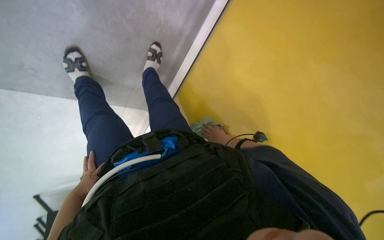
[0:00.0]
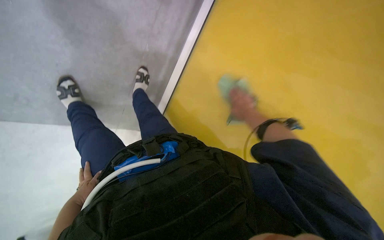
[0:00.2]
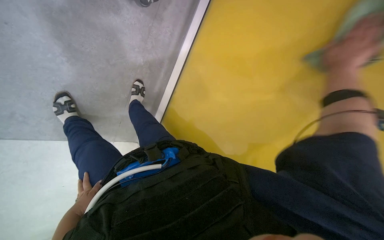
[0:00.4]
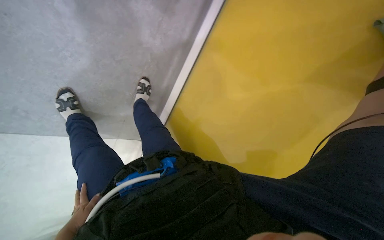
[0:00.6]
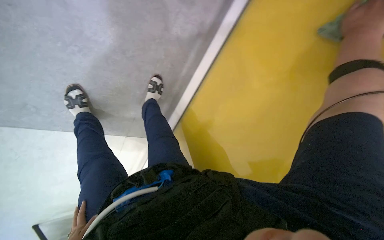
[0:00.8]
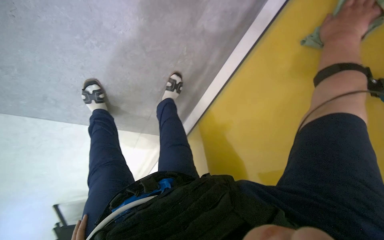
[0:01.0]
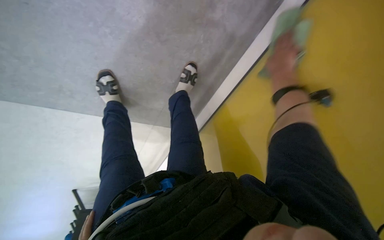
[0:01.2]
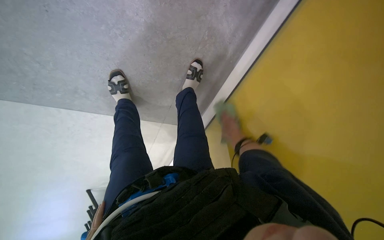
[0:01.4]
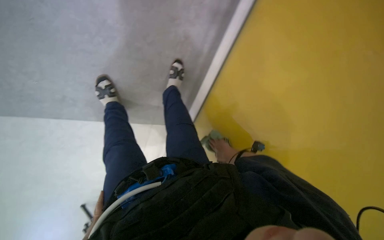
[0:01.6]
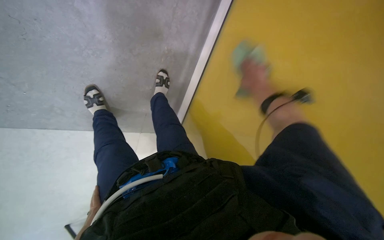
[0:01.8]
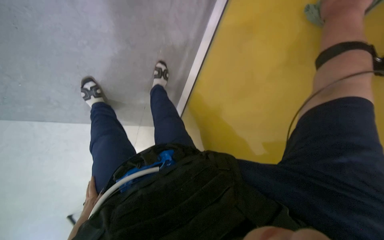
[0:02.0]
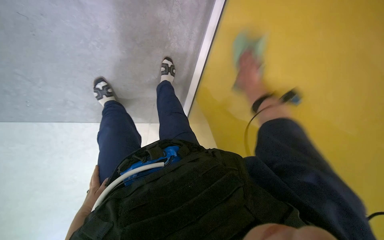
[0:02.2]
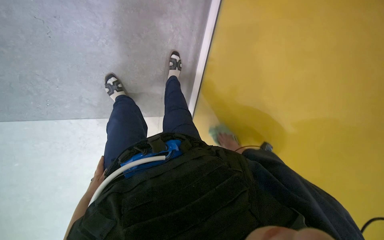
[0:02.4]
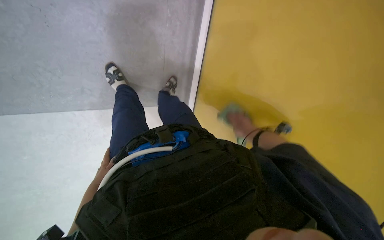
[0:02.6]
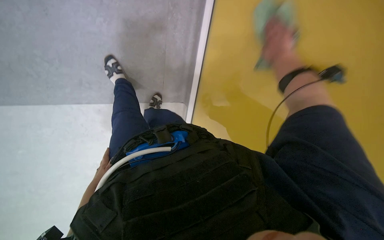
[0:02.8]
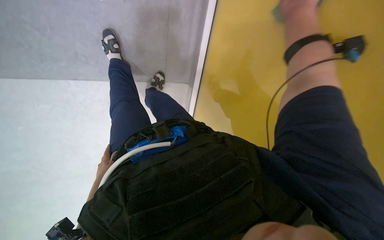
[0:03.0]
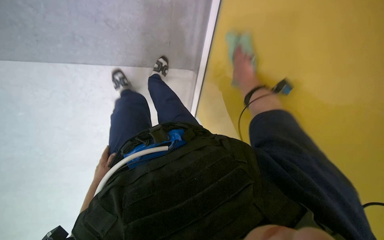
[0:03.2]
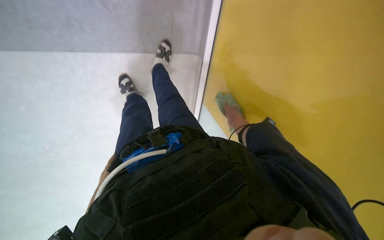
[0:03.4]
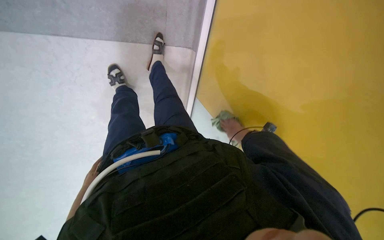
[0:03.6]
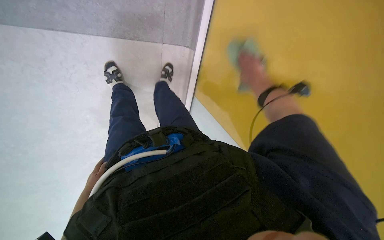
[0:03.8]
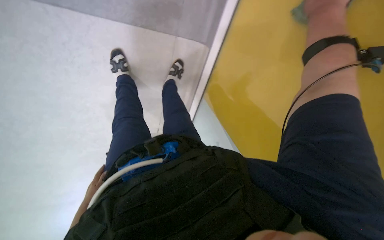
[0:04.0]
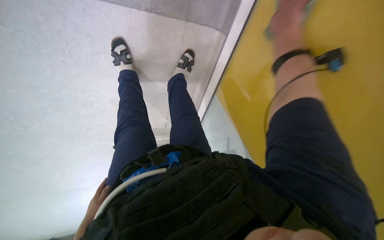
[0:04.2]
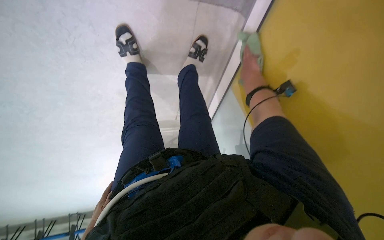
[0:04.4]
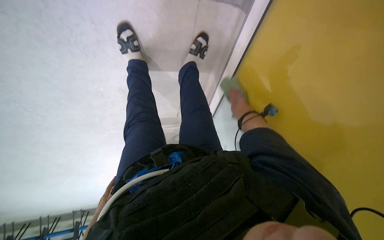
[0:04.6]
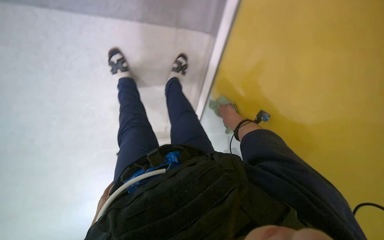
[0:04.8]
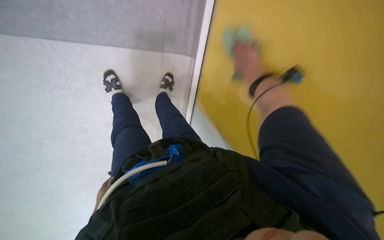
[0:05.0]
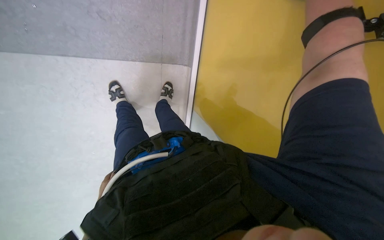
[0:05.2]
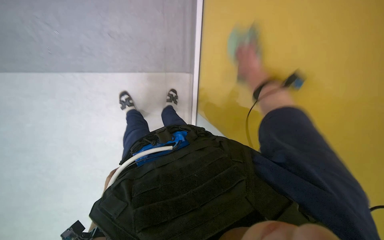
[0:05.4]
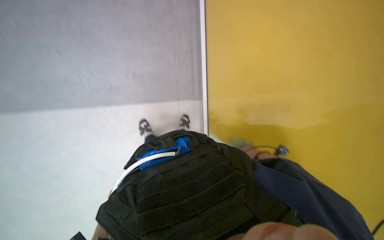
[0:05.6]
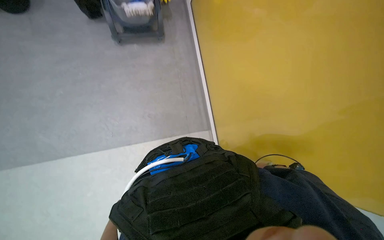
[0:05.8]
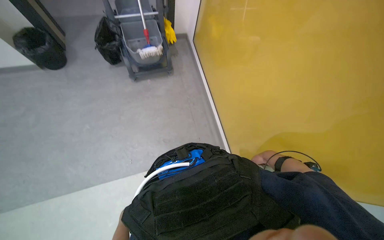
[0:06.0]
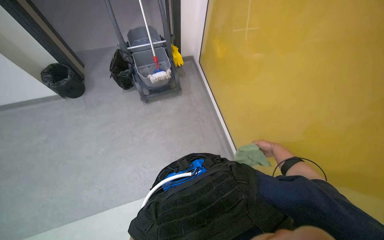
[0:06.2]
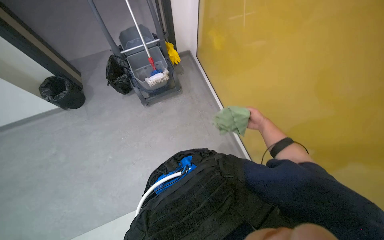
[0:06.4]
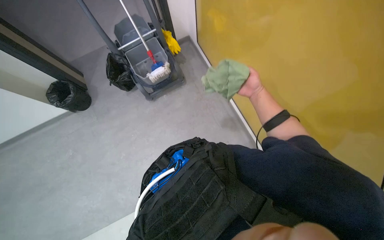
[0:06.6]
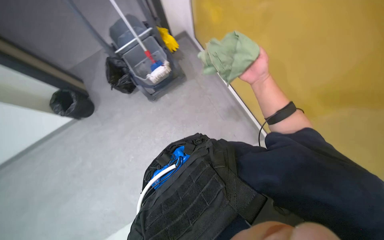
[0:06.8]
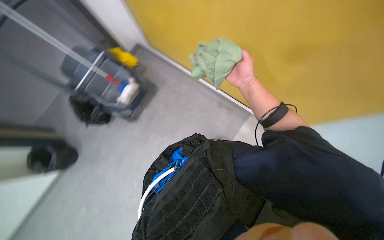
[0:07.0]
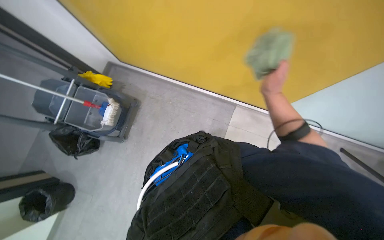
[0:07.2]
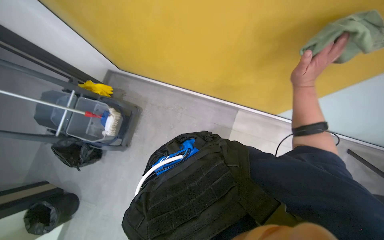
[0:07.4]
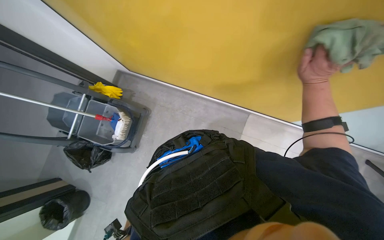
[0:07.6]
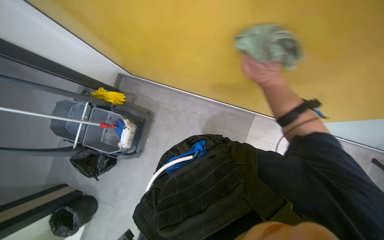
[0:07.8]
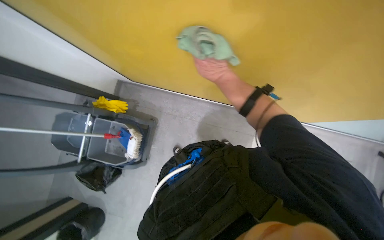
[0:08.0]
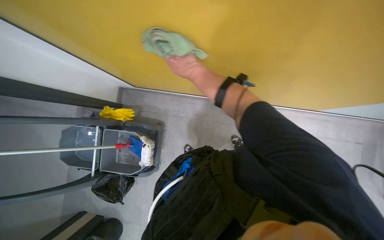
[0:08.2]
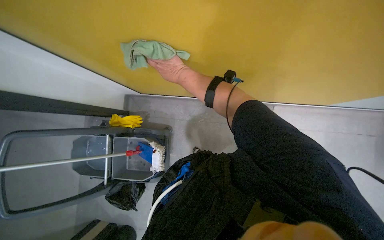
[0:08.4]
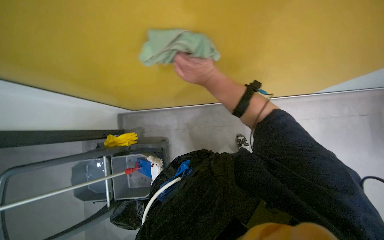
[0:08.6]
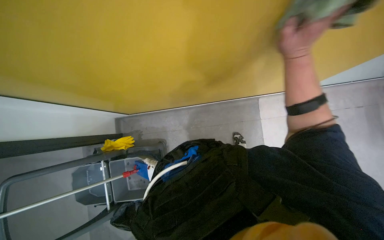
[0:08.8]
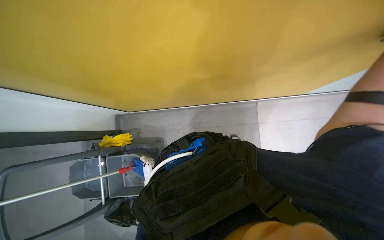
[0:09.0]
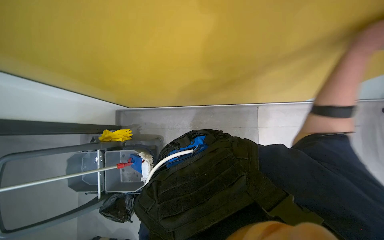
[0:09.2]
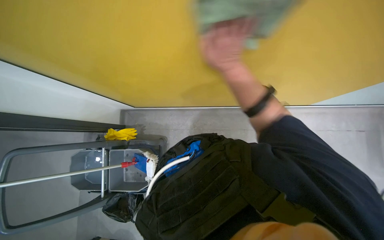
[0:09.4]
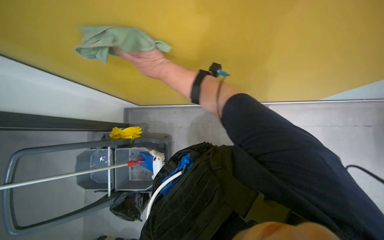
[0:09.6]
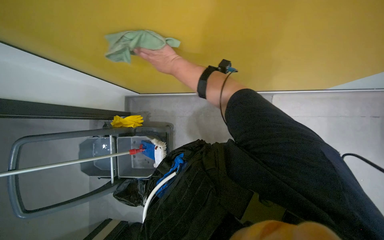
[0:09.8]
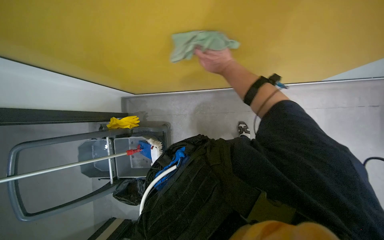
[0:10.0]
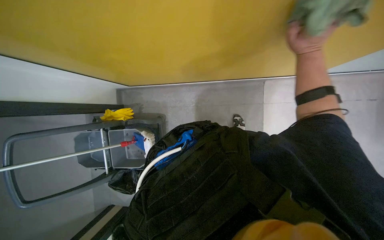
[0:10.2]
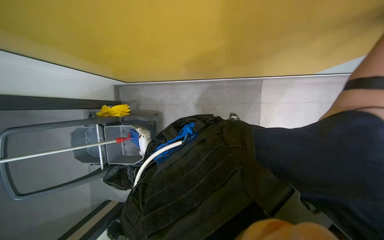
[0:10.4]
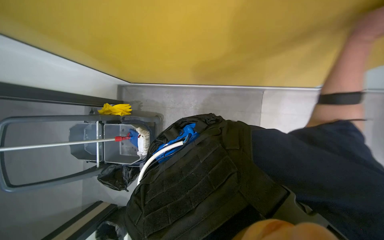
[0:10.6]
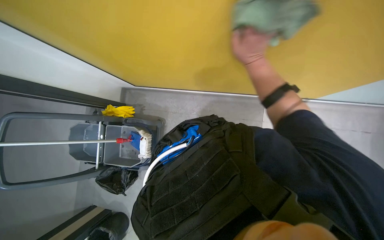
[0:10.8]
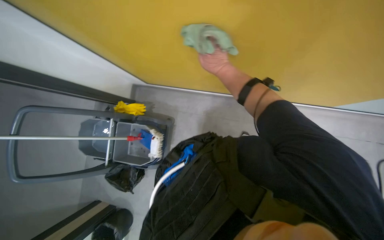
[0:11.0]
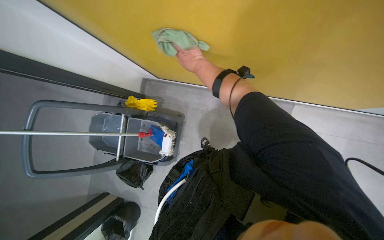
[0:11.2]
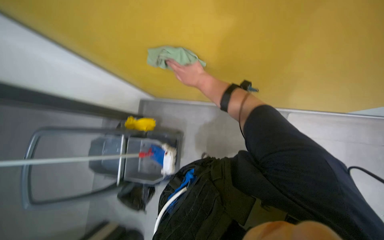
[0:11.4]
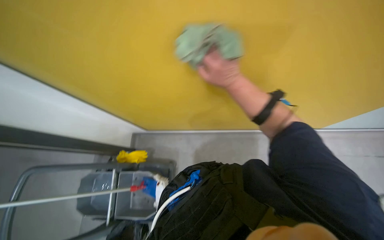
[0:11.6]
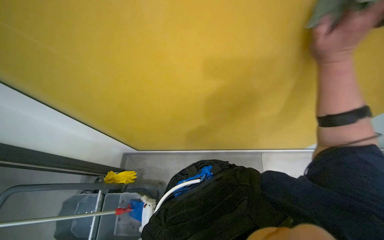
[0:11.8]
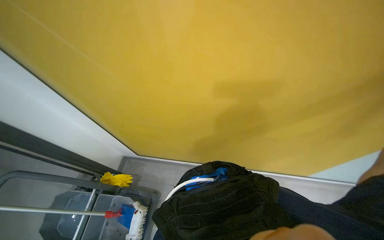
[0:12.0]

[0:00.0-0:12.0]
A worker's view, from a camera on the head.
Job: wiping surfaces.
The whole recording: Wiping walls with cloth. The worker wipes the walls with a green cloth.
0:00.0 to 0:01.6: The camera sweeps to the left, by approximately 15 degrees.
0:01.6 to 0:03.0: The view tilts approximately 15 degrees downward.
0:03.0 to 0:04.4: The right hand moves nearer and farther over some 35 cm, changing direction 2 times.
0:07.6 to 0:09.0: Everything in view rotates roughly 25 degrees counterclockwise.
0:10.4 to 0:12.0: The view tips upward by roughly 35 degrees.

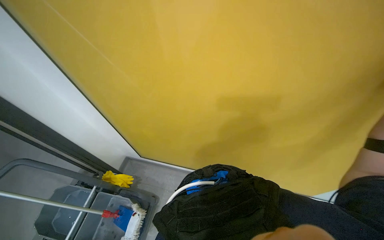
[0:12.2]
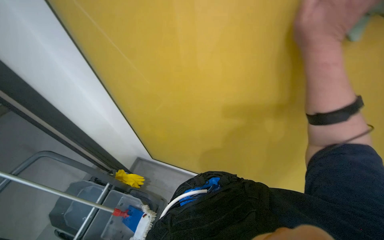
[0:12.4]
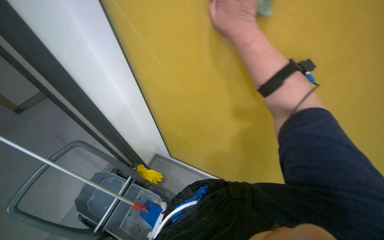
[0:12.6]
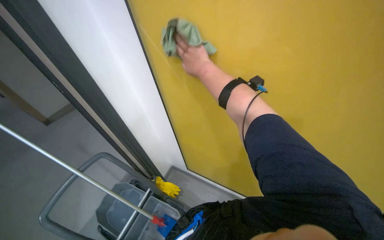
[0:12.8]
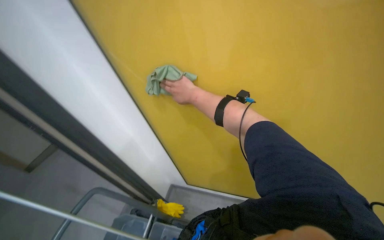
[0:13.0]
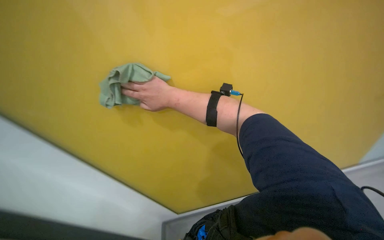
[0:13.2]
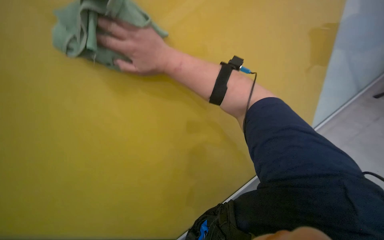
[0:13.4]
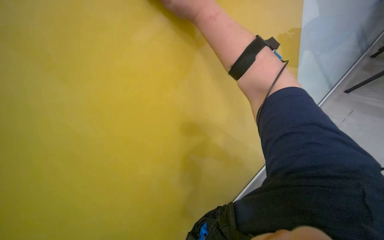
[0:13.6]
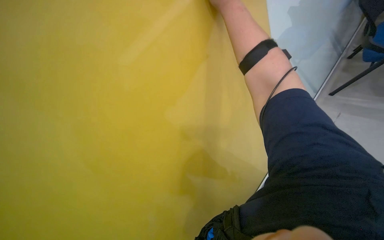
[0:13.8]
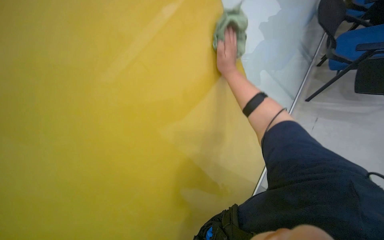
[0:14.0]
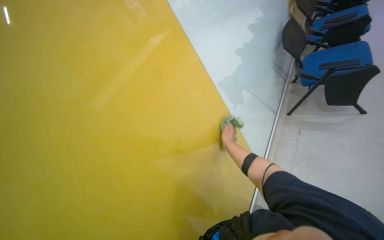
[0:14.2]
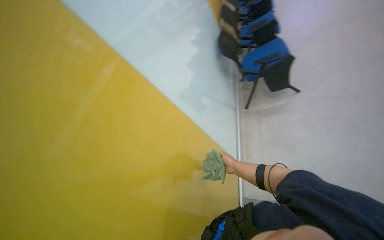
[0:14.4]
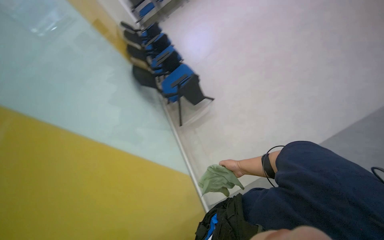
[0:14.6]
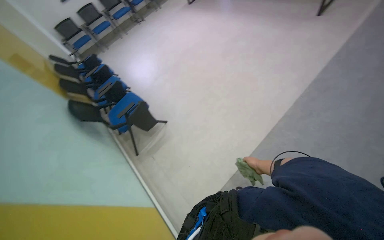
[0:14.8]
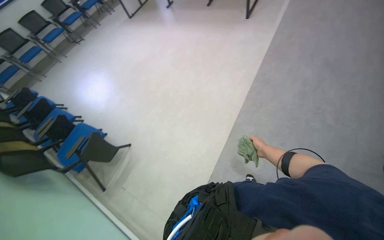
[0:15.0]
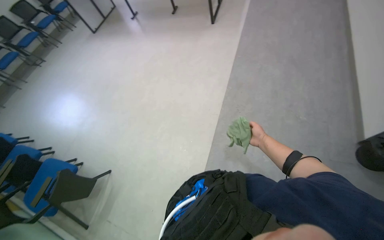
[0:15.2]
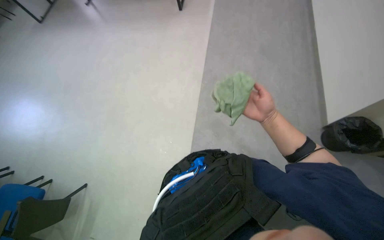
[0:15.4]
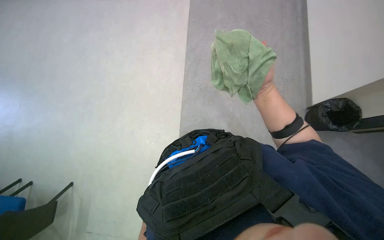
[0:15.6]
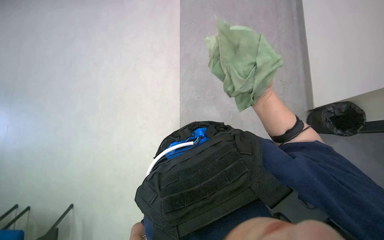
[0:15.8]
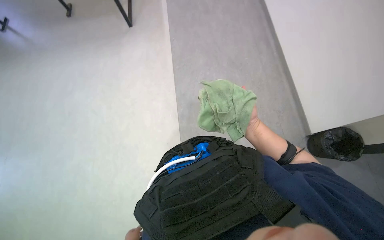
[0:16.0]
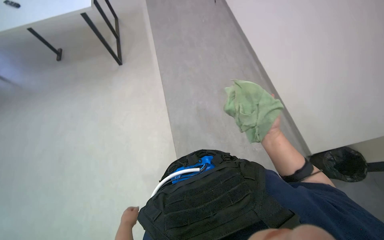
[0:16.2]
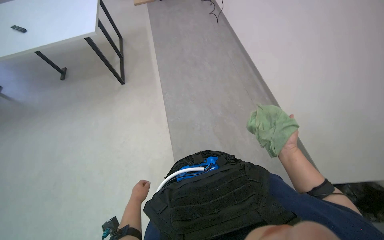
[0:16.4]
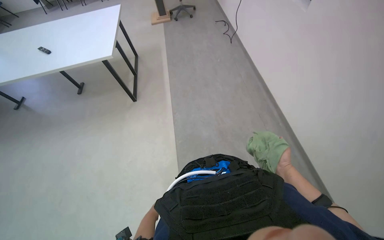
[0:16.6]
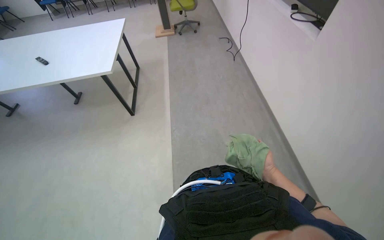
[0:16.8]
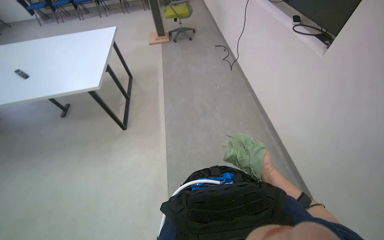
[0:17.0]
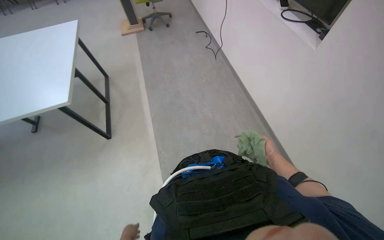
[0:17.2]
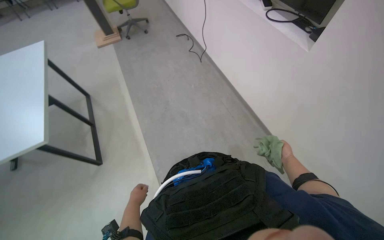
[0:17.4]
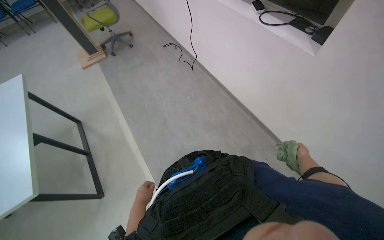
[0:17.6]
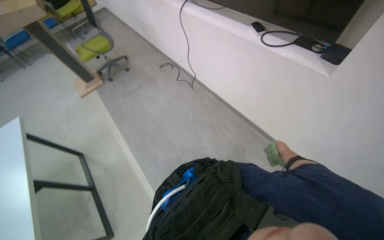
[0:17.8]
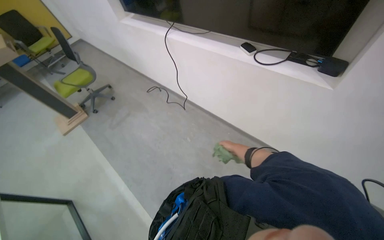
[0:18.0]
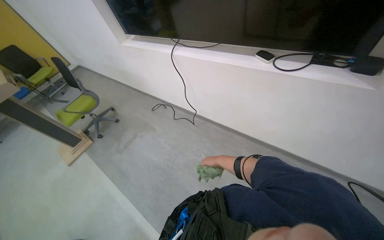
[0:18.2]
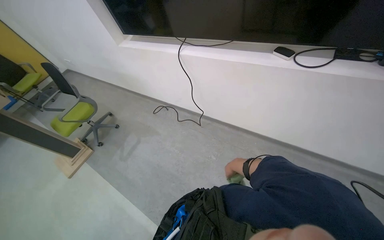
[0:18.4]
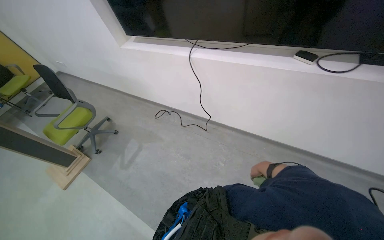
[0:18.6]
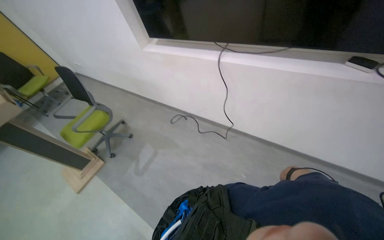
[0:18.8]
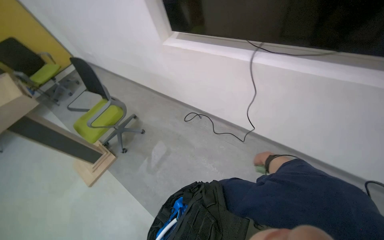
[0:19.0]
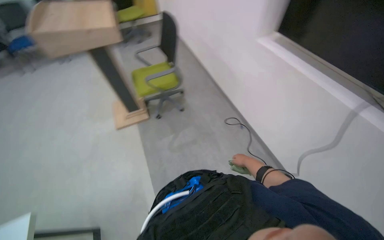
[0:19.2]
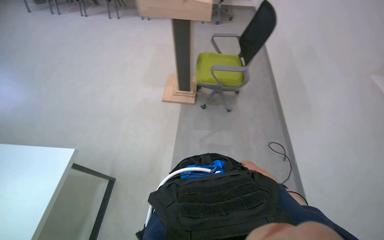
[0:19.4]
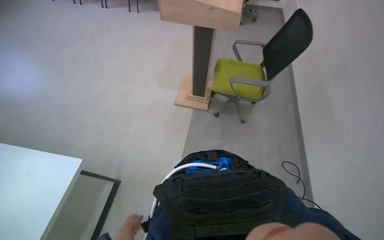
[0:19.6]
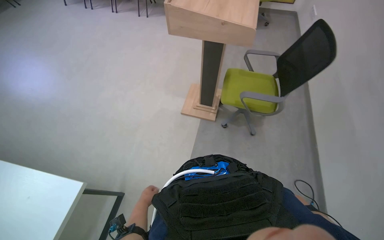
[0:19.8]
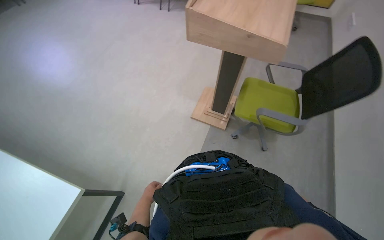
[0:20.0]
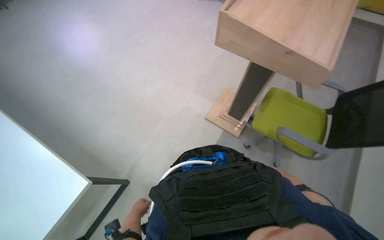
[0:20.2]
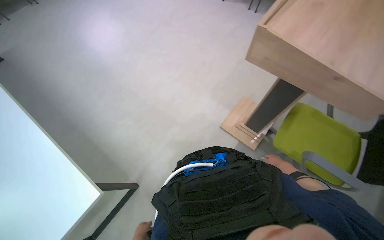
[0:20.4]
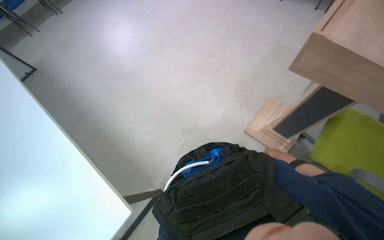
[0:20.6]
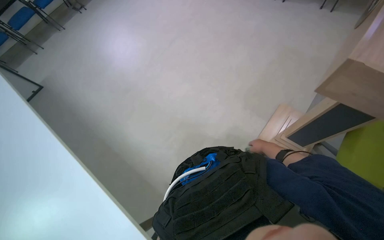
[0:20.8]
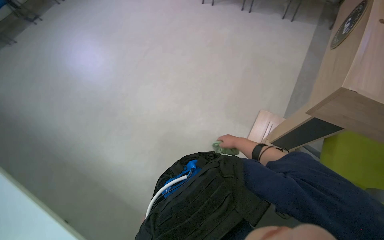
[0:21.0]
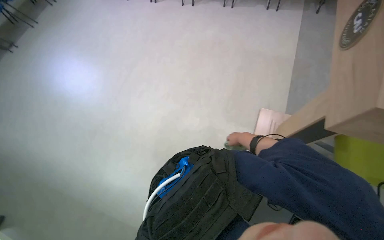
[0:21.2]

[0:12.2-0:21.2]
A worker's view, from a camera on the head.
Job: wiping surfaces.
The whole recording: Wiping walls with cloth. The worker wipes the walls with a green cloth.
0:13.8 to 0:15.2: The head travels approximately 50 cm. The head turns to the right by some 105 degrees. The wearer looks approximately 40 degrees further upward.
0:15.2 to 0:16.6: The camera travels roughly 60 cm.
0:16.6 to 0:18.2: The head travels approximately 1 m. The head rotates some 45 degrees to the right. The wearer looks roughly 15 degrees further upward.
0:18.2 to 0:19.8: The wearer moves about 1.5 m. The head turns to the left by roughly 70 degrees.
0:19.8 to 0:21.2: The head travels some 90 cm.
